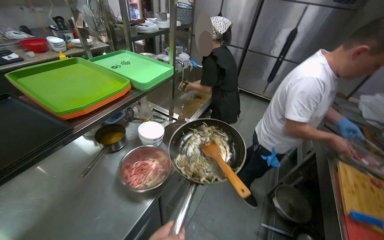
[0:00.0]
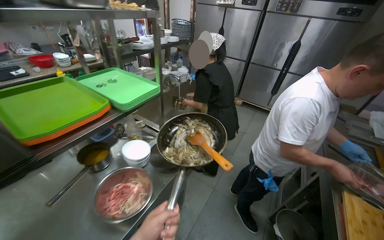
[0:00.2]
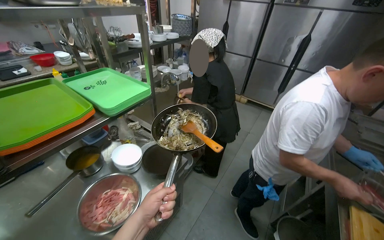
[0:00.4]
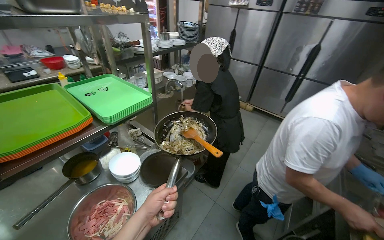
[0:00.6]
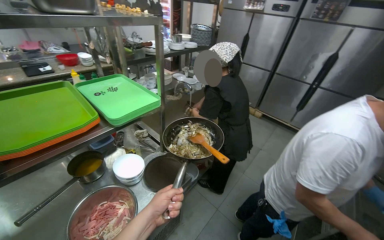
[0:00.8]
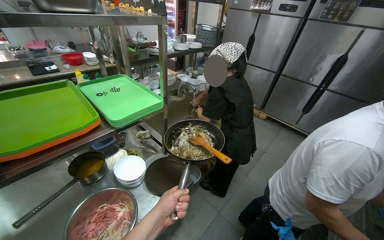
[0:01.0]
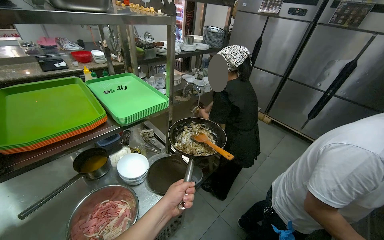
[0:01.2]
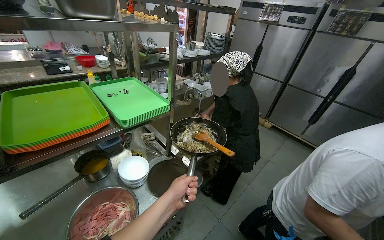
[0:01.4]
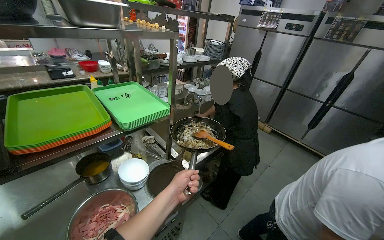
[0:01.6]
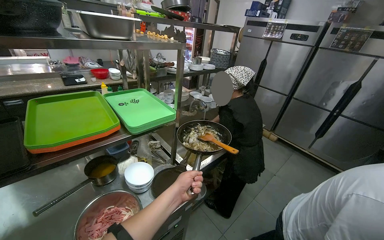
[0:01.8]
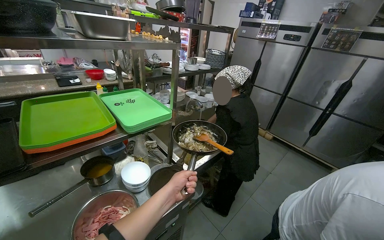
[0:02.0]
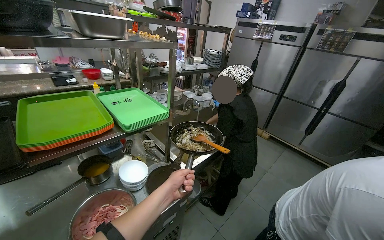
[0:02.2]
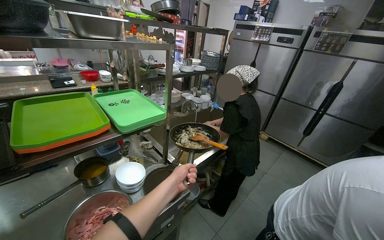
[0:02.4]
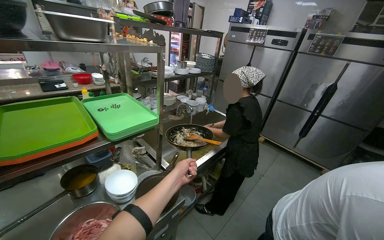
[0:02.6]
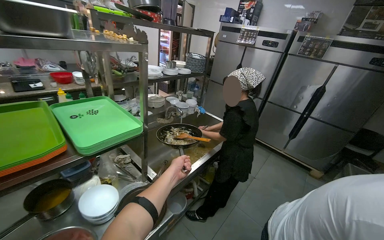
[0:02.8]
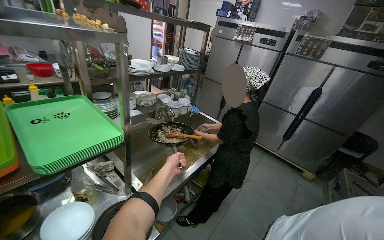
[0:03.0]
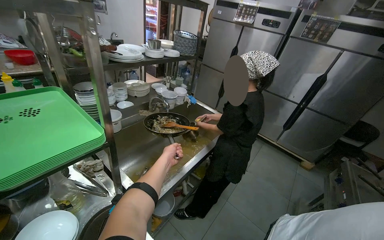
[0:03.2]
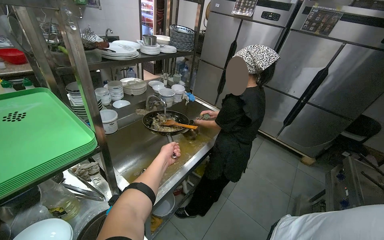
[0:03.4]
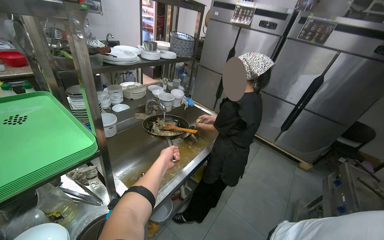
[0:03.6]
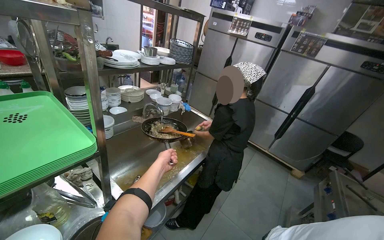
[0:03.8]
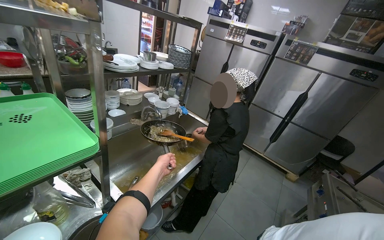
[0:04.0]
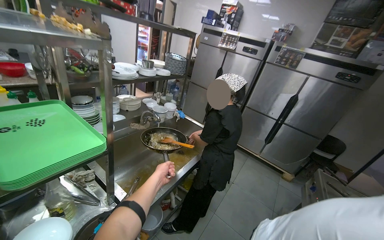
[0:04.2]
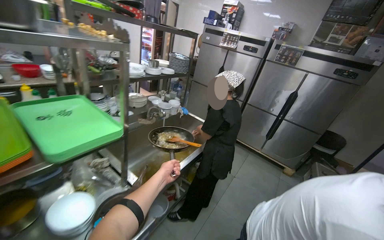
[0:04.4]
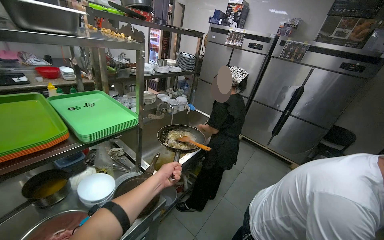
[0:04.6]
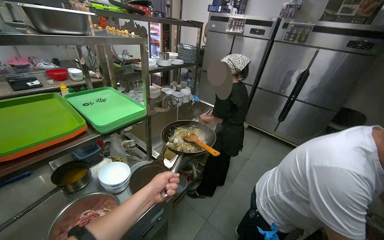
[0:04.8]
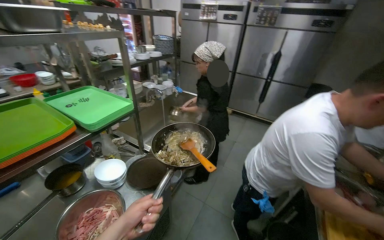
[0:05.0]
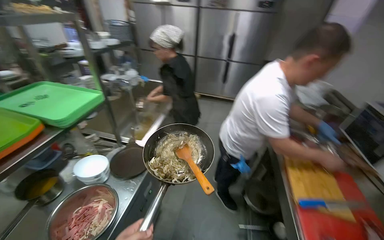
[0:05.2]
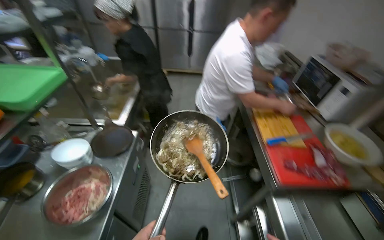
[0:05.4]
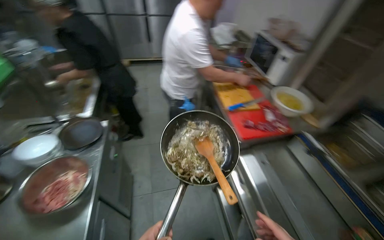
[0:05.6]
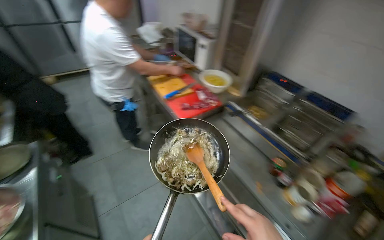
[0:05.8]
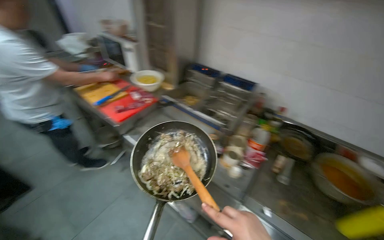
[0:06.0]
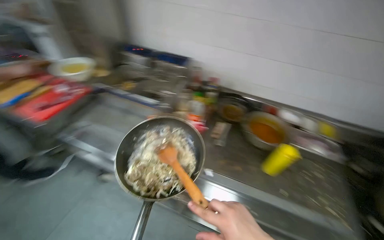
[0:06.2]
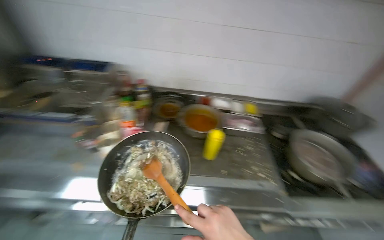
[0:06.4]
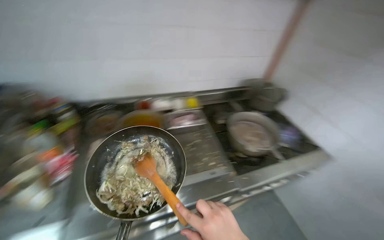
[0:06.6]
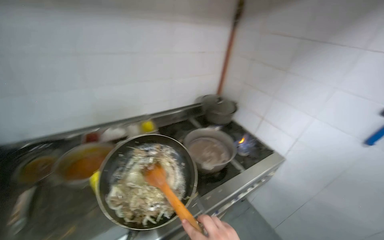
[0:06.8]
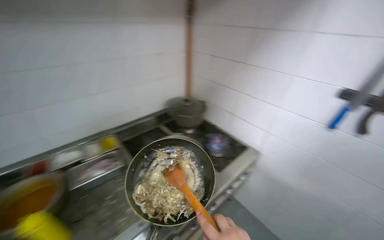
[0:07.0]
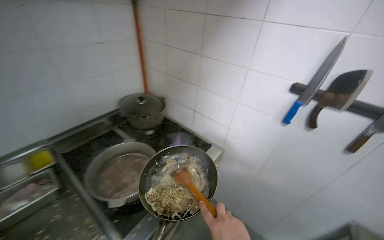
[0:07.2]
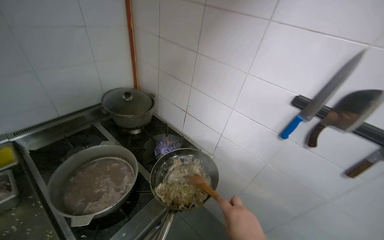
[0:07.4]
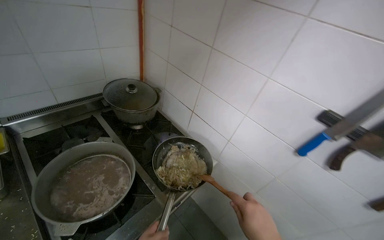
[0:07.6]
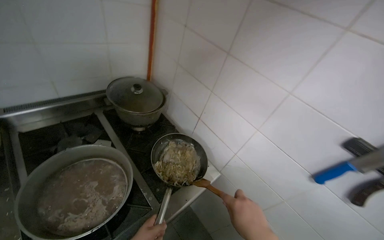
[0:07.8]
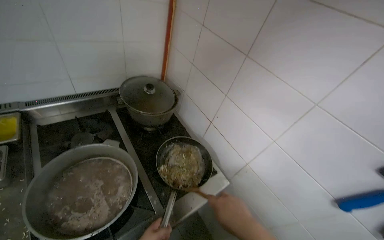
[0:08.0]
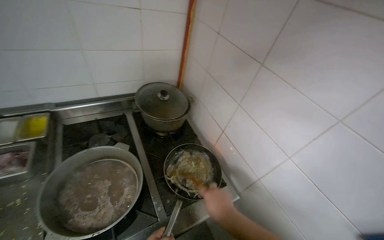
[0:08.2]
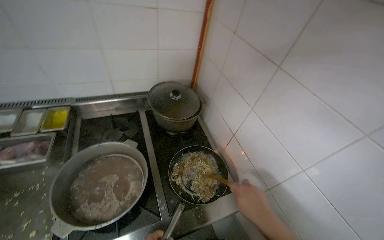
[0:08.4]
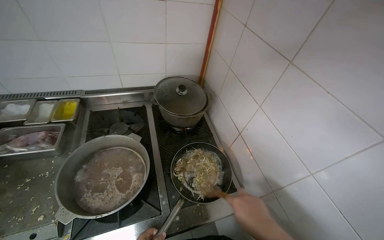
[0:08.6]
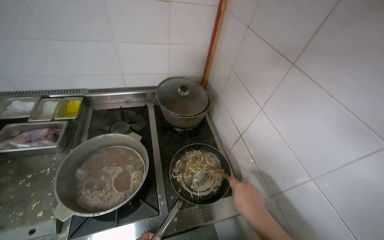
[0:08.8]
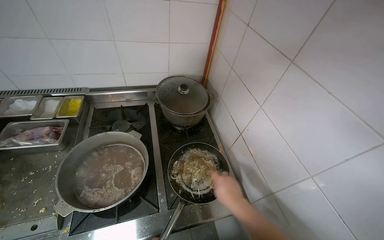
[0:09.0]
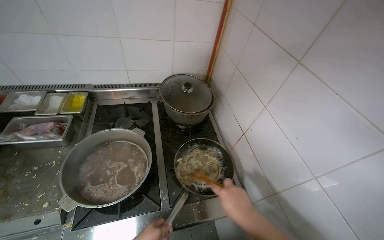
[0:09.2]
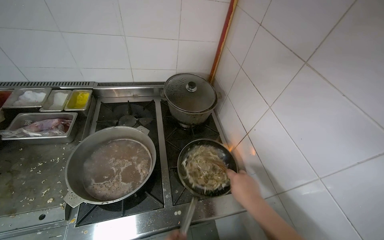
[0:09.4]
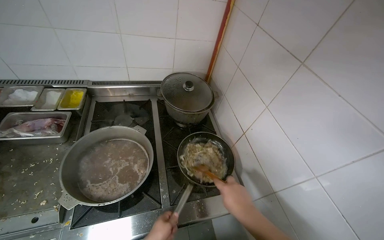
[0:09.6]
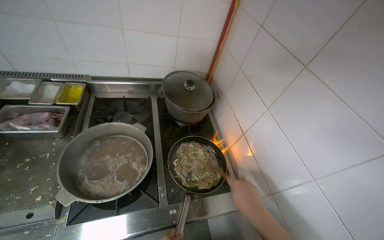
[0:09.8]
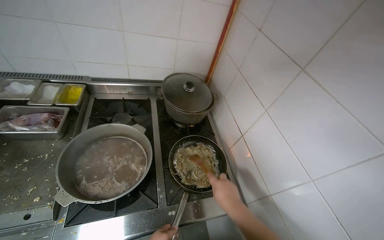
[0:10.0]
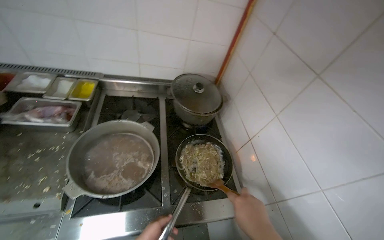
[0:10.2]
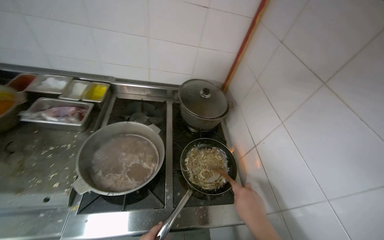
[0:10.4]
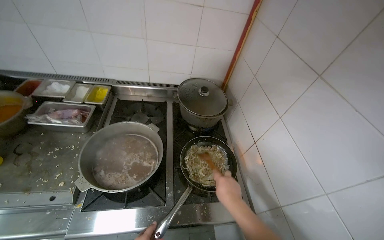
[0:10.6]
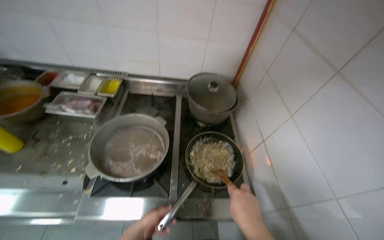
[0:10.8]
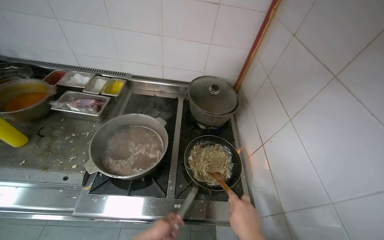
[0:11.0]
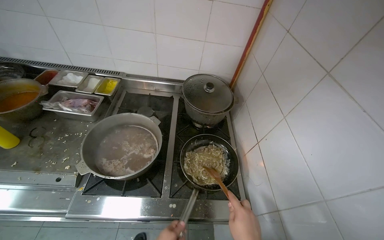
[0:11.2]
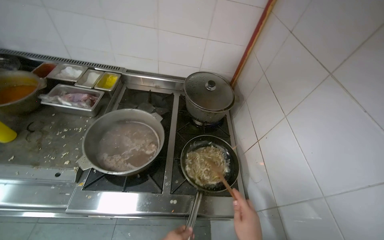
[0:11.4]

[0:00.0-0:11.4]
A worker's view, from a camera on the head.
Job: cooking food.
The whole recording: Cooking ingredients in pan. The worker stirs and adds various ingredients to a pan on the stove.
0:00.0 to 0:01.4: The head turns to the left by roughly 15 degrees.
0:01.4 to 0:02.8: The left hand travels farther from the camera by roughly 20 cm.
0:04.2 to 0:05.6: The head travels some 60 cm. The head rotates about 50 degrees to the right. The camera pitches downward, by roughly 20 degrees.
0:05.6 to 0:07.2: The wearer moves roughly 1 m. The head turns to the right by about 115 degrees.
0:07.2 to 0:08.6: The head rotates about 35 degrees to the left.

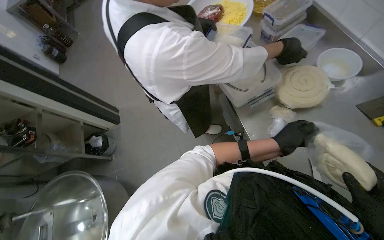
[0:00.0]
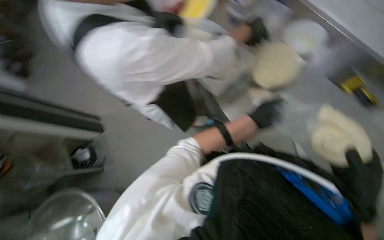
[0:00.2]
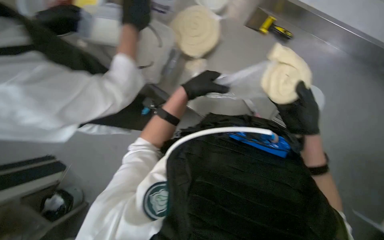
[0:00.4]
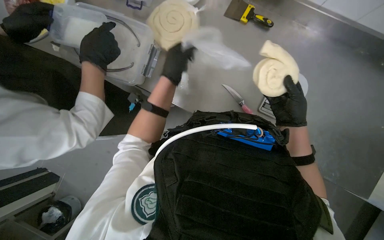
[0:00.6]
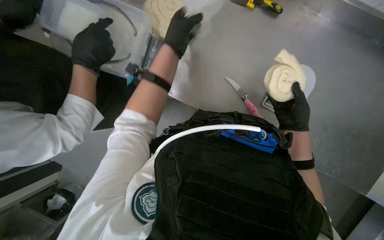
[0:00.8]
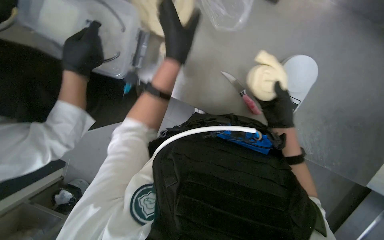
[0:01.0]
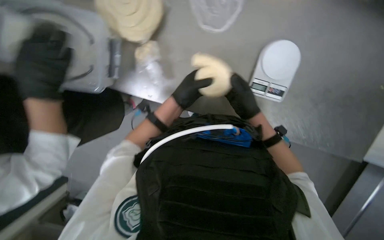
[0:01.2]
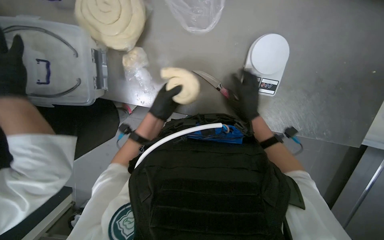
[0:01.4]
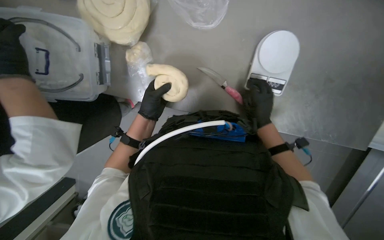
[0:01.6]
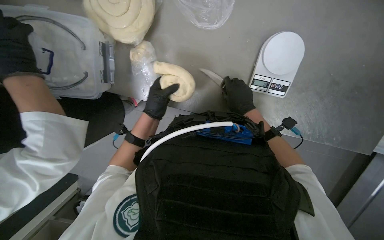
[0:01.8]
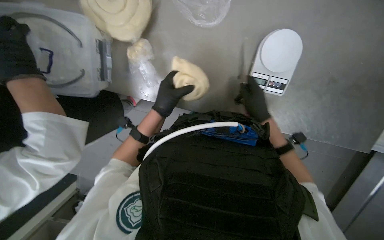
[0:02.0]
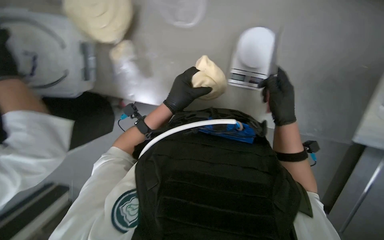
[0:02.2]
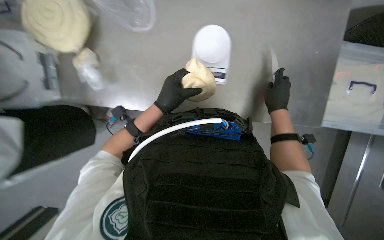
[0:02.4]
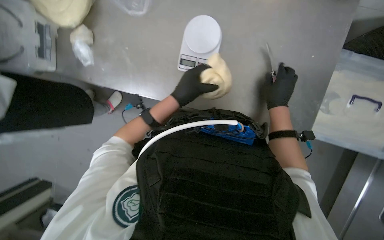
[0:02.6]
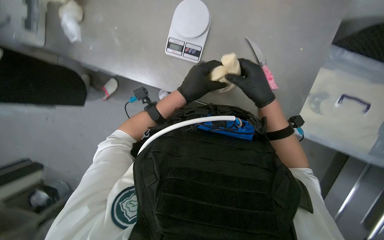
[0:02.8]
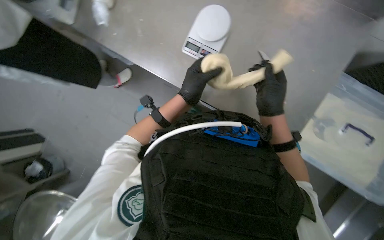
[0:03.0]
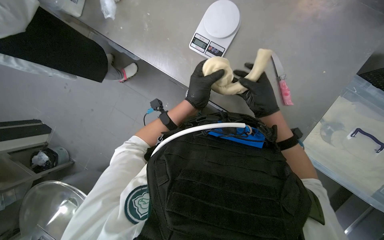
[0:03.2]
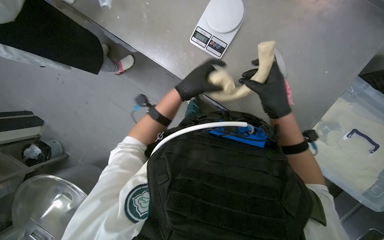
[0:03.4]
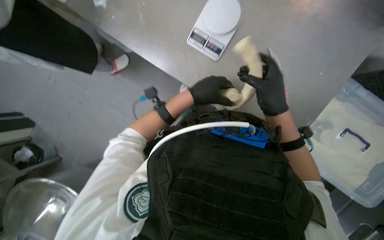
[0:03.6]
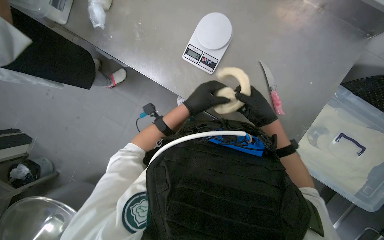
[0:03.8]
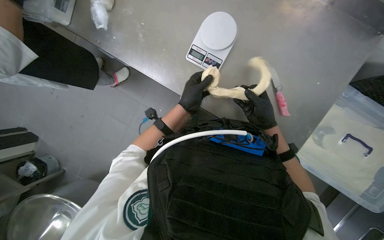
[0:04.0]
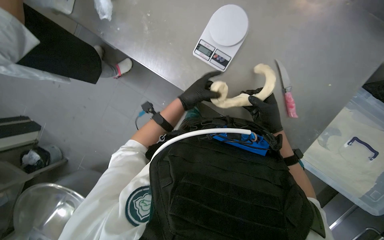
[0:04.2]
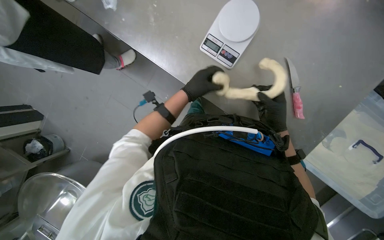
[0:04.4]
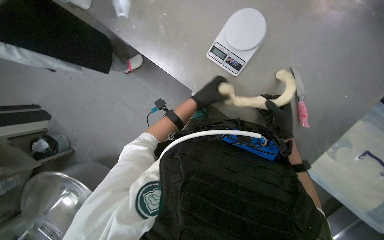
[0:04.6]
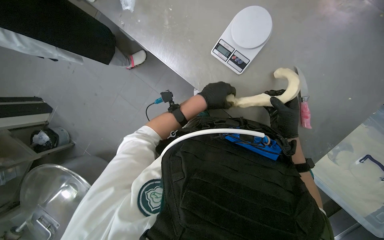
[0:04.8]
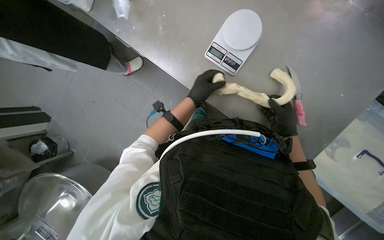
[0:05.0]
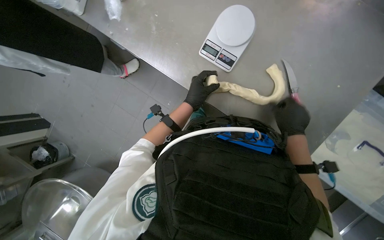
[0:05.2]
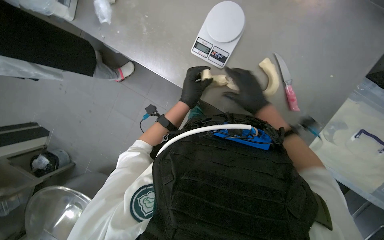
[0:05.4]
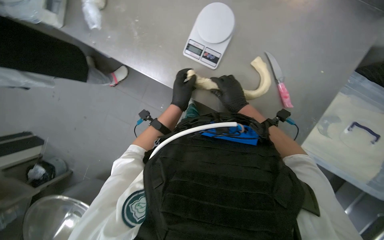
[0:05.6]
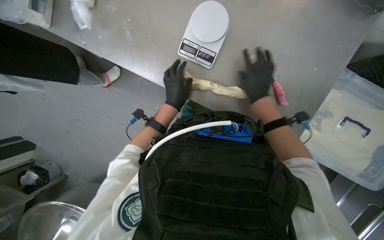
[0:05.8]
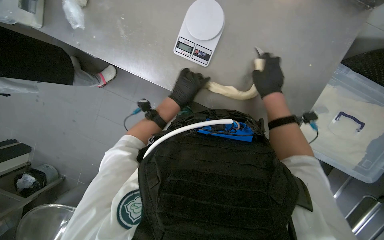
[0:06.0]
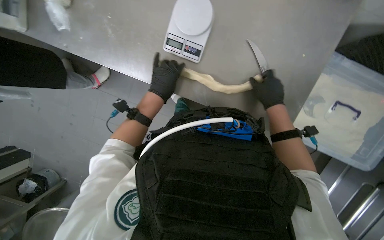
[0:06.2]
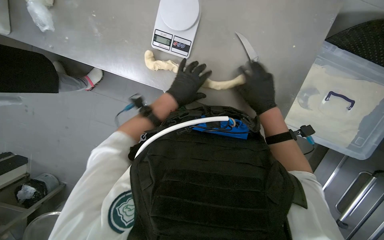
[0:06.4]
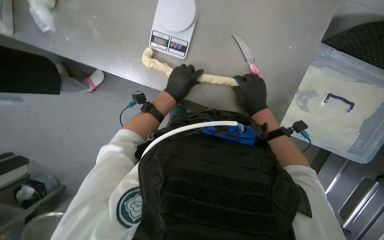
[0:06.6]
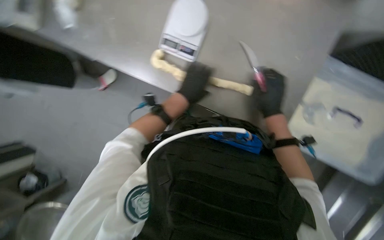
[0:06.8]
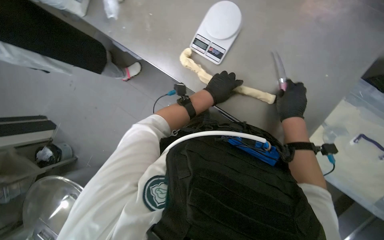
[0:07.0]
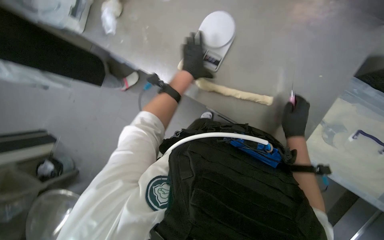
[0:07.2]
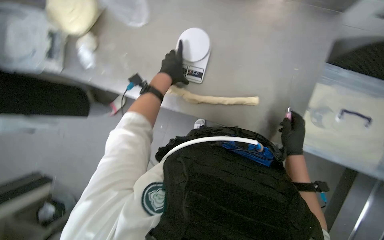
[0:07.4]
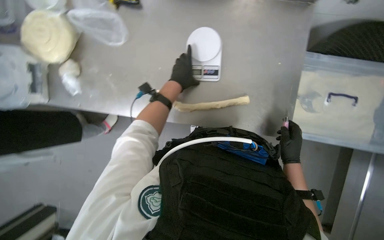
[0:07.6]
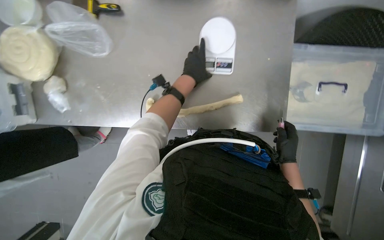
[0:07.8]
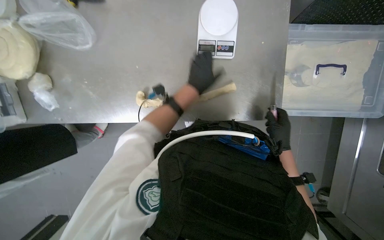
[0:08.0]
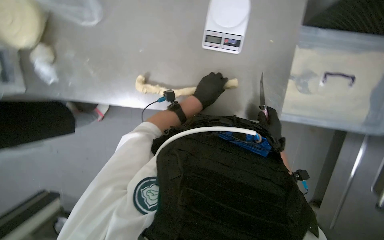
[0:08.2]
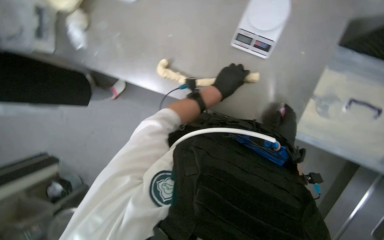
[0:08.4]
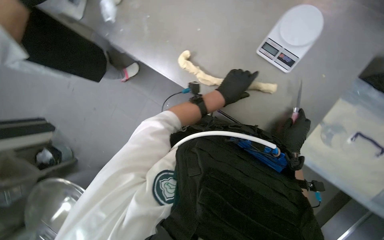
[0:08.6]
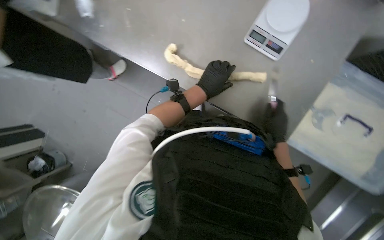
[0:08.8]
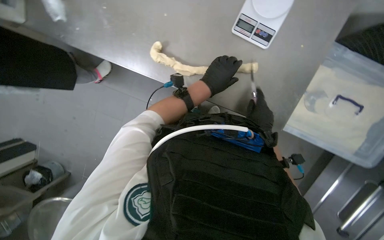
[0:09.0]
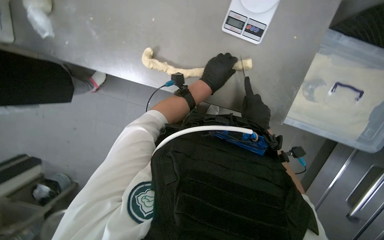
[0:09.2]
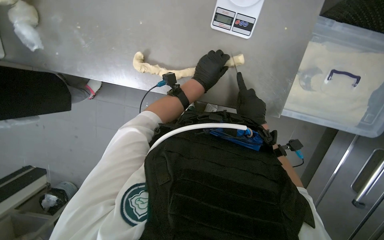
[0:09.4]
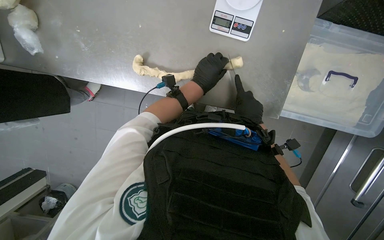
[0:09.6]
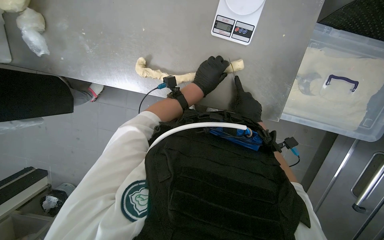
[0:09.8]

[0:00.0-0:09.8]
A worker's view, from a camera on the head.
Job: preparing food.
The whole recording: Cutting dough into portions. The worker cuts a long piece of dough into smaller portions using a knife and places them on a scale.
0:00.0 to 0:01.4: The wearer's head swings some 60 degrees to the right. The view tilts approximately 20 degrees downward.
0:05.6 to 0:07.0: The two hands go approximately 15 cm to the right.
0:08.4 to 0:09.8: The hands stay close to where they were, moving slightly.
